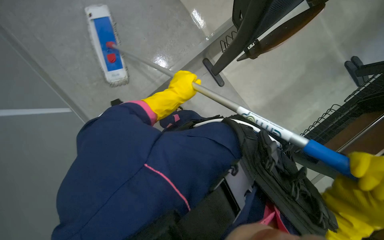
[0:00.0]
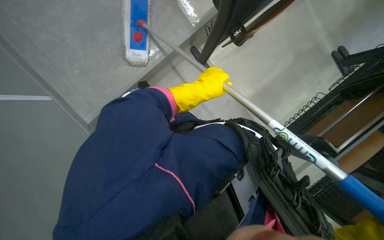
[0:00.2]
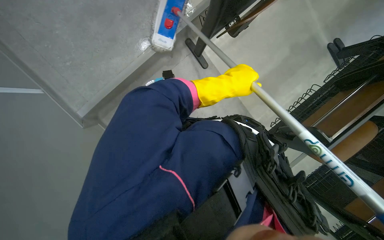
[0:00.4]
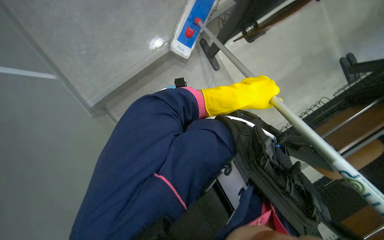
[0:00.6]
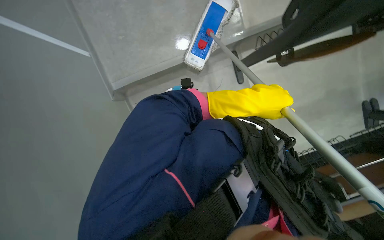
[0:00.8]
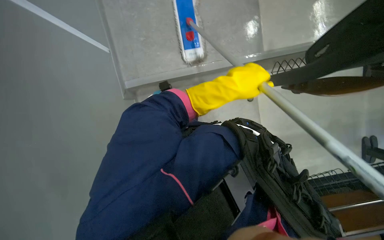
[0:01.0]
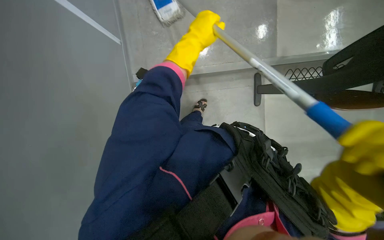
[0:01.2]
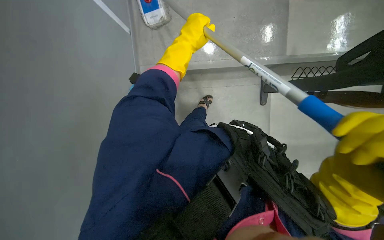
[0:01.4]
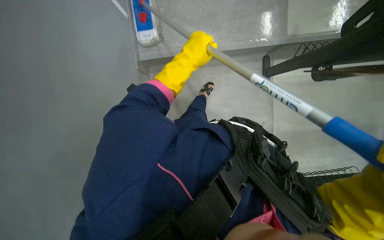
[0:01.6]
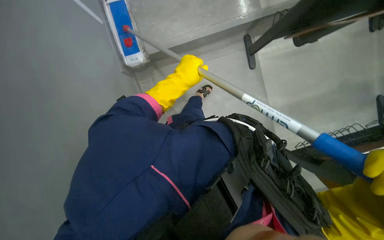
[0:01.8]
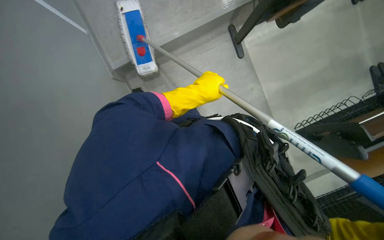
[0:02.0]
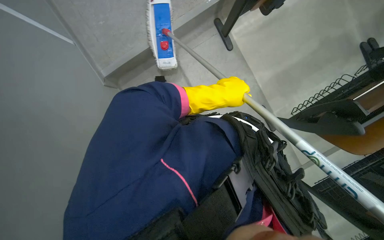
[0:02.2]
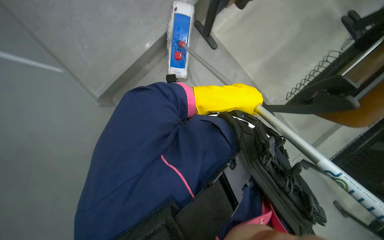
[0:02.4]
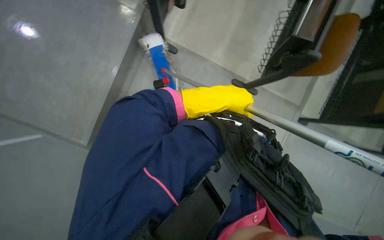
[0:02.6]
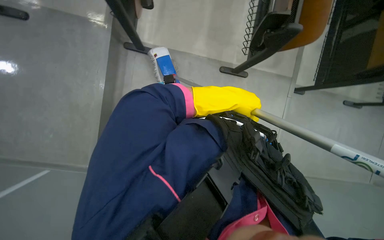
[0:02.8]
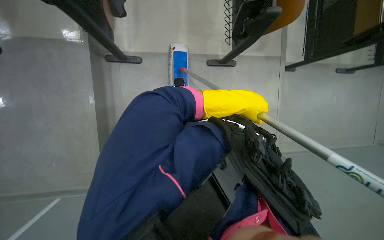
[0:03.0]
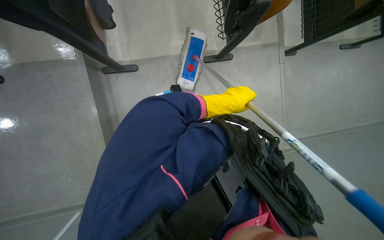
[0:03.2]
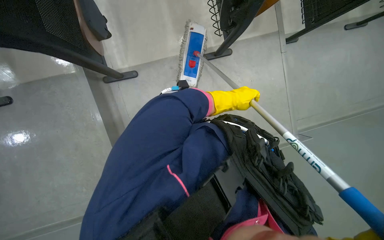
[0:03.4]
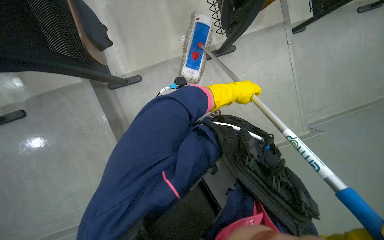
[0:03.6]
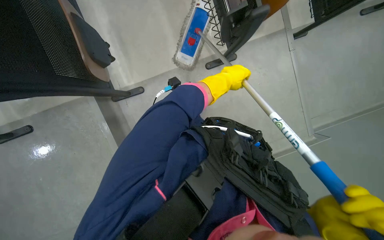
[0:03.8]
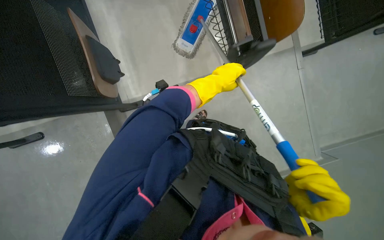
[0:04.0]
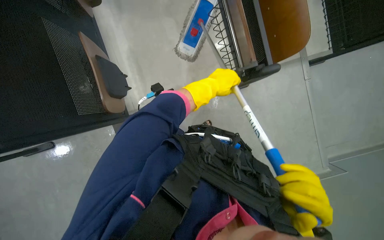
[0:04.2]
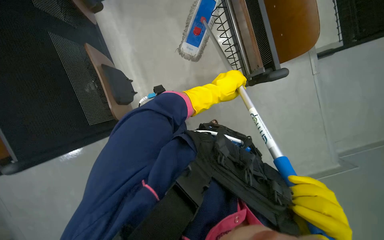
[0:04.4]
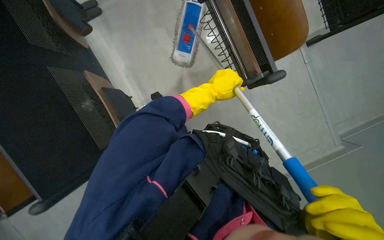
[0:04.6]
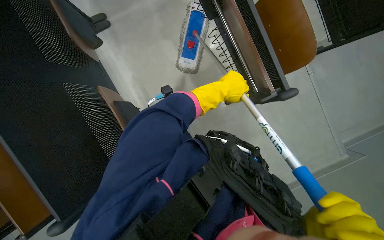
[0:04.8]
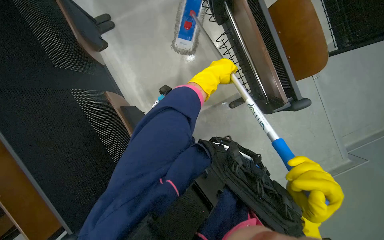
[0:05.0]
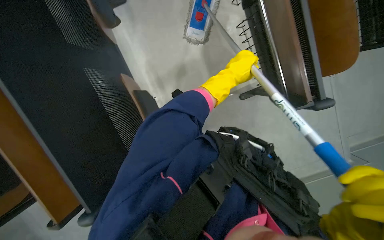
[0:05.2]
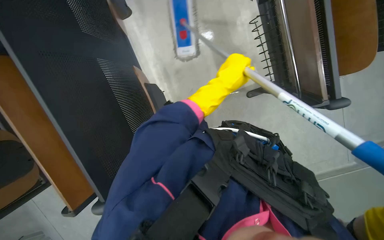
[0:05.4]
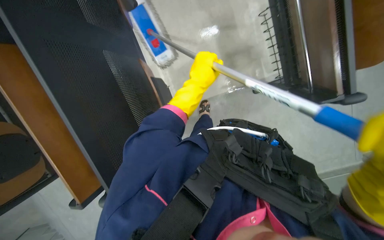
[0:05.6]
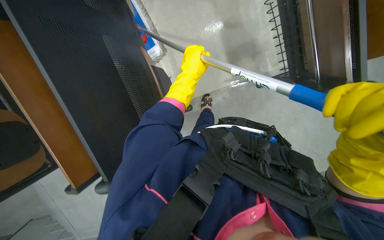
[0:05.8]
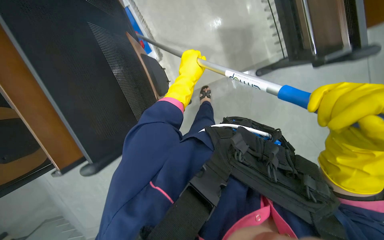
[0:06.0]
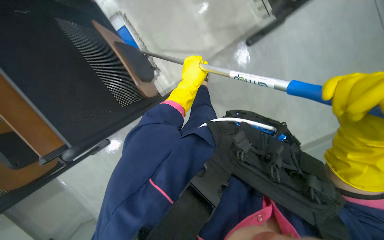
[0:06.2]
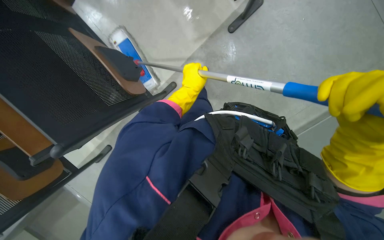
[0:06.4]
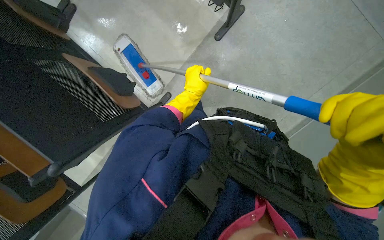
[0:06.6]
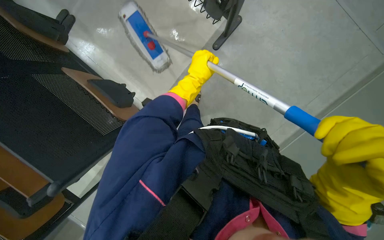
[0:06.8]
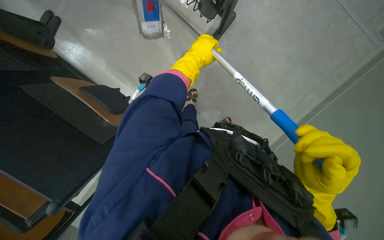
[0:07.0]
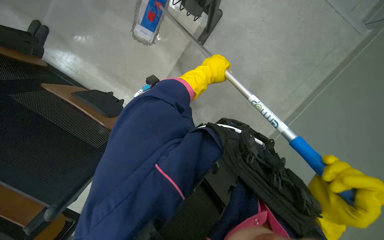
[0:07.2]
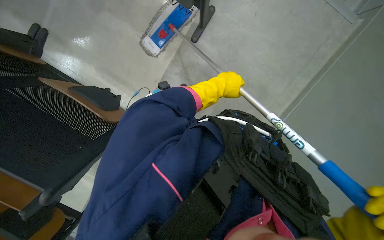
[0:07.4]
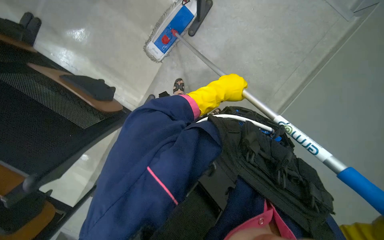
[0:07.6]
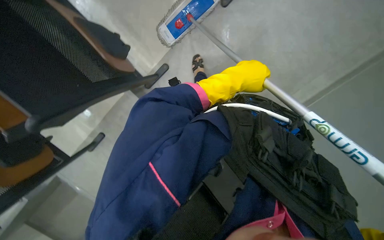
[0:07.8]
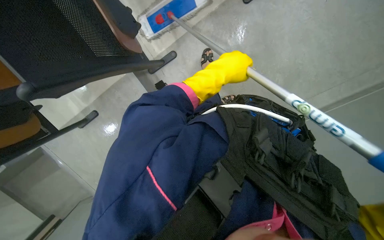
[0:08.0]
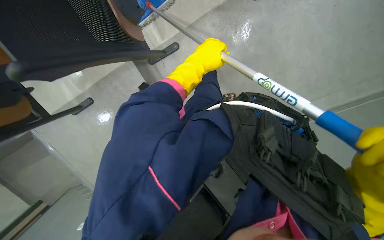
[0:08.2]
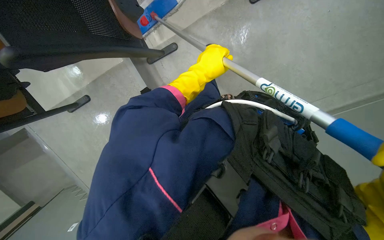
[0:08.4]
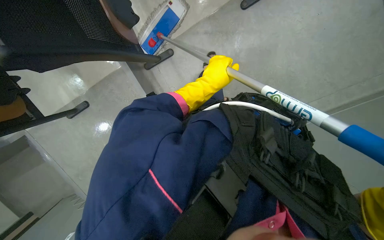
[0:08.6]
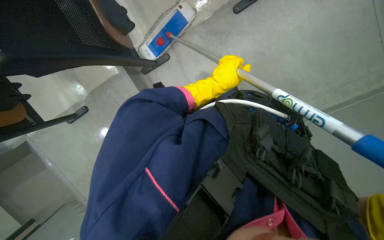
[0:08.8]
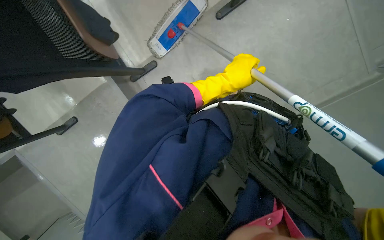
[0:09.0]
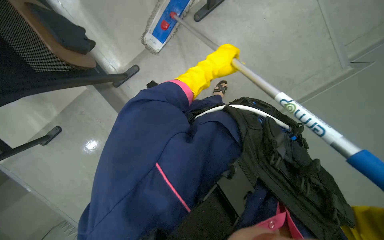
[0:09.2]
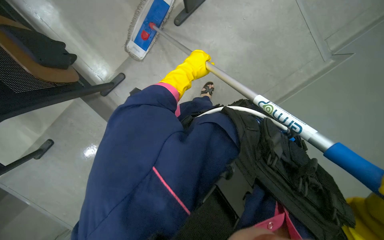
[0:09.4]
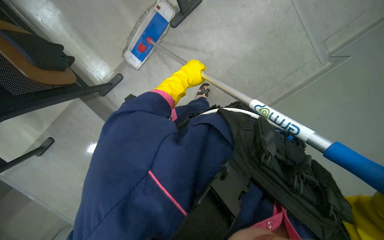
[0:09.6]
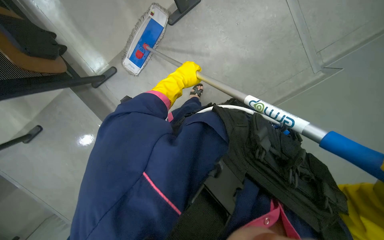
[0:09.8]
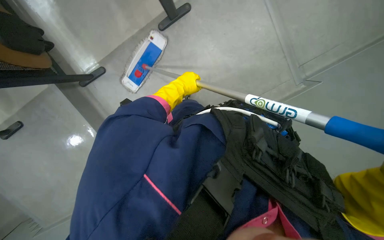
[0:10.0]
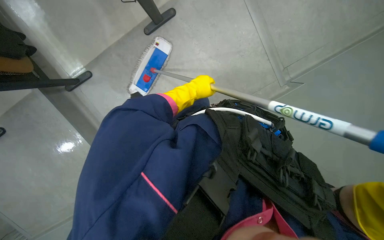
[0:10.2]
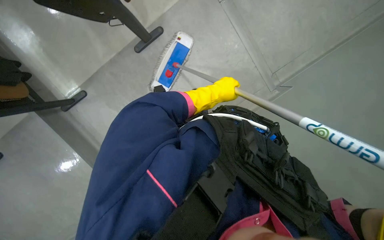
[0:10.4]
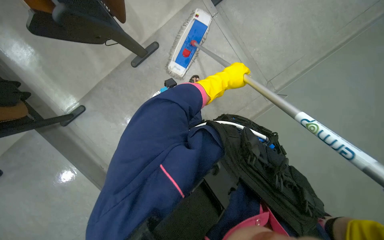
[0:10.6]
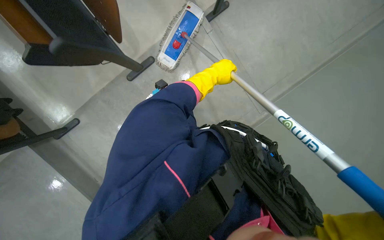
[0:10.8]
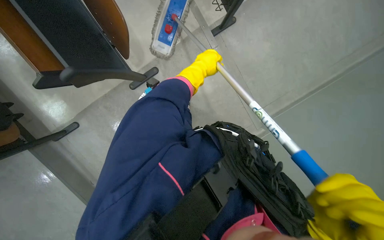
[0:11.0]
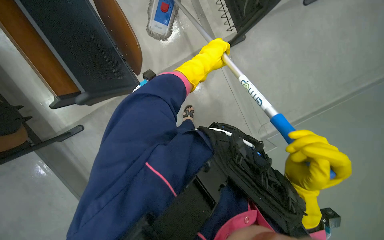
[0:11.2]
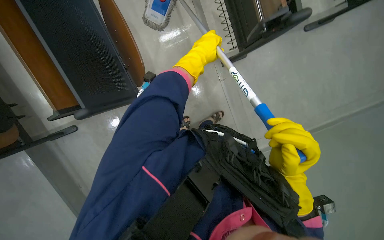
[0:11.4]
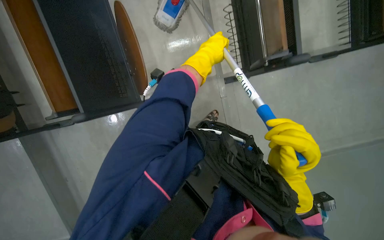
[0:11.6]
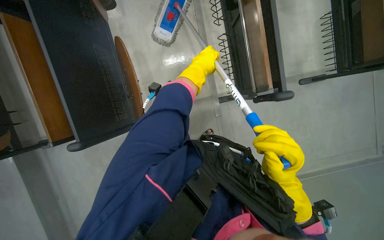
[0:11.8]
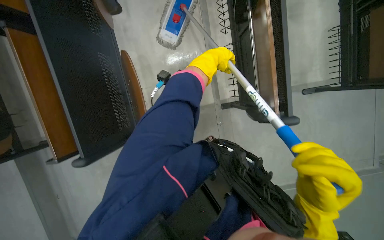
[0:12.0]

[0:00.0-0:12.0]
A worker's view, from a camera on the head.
Job: mopping floor.
The whole recording: Mopping classroom floor. The worker mops the classroom floor, moving around chairs and tables and washes cloth.
0:00.0 to 0:01.6: The left hand travels to the right and back again, roughly 10 cm each way.
0:01.6 to 0:03.0: Everything in view rotates approximately 75 degrees counterclockwise.
0:03.0 to 0:04.4: The camera sweeps to the left, by approximately 15 degrees.
0:09.0 to 0:10.4: The left hand moves approximately 10 cm to the left and comes back.
0:10.4 to 0:12.0: The left hand shifts some 25 cm up the picture.

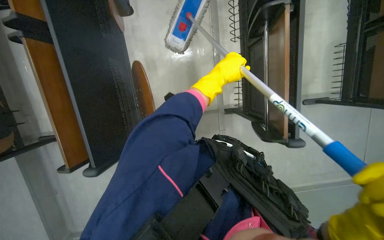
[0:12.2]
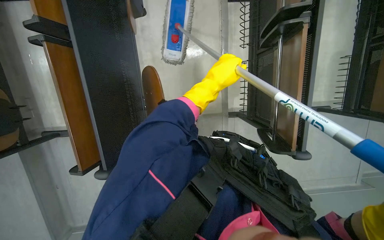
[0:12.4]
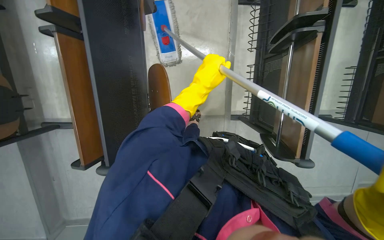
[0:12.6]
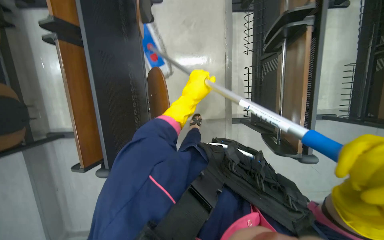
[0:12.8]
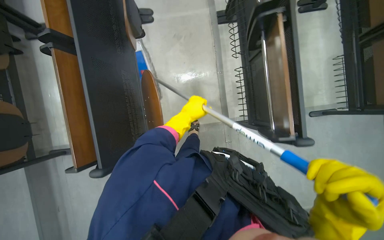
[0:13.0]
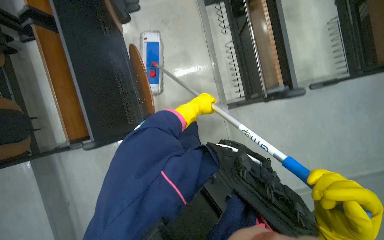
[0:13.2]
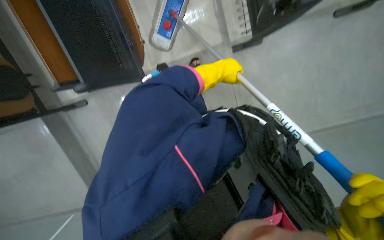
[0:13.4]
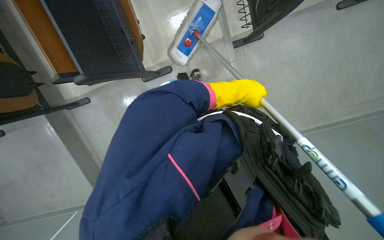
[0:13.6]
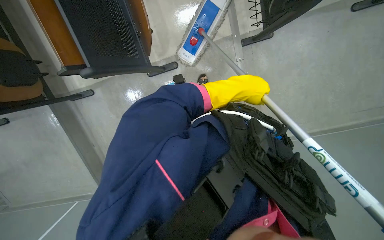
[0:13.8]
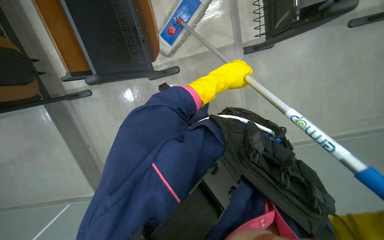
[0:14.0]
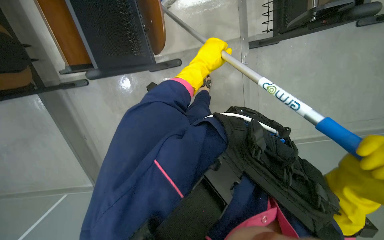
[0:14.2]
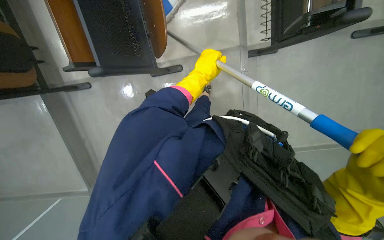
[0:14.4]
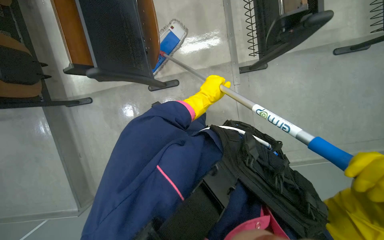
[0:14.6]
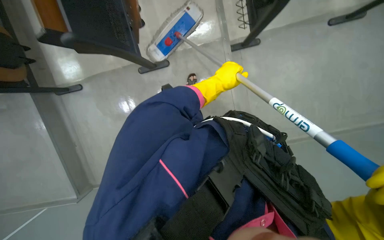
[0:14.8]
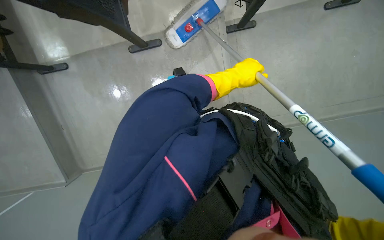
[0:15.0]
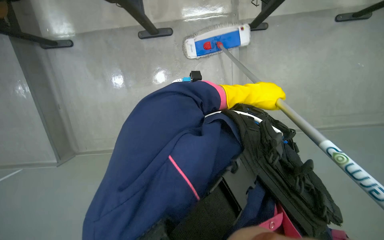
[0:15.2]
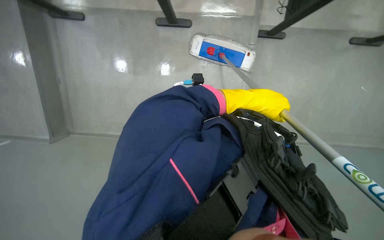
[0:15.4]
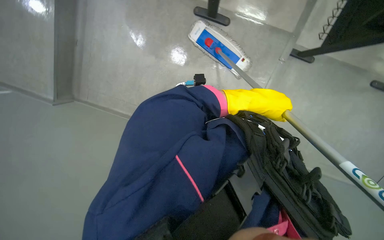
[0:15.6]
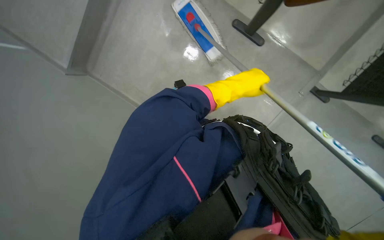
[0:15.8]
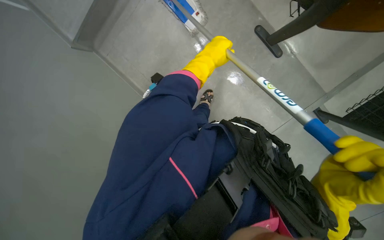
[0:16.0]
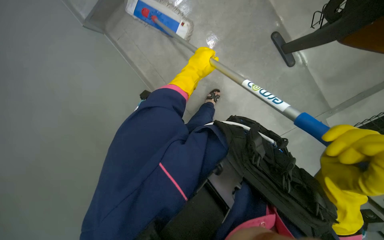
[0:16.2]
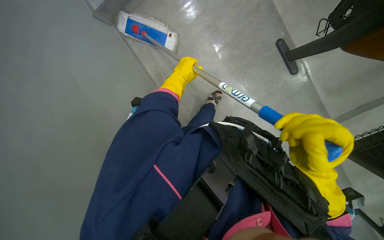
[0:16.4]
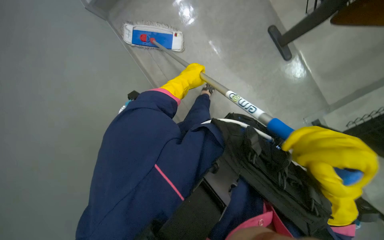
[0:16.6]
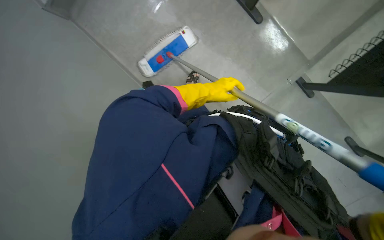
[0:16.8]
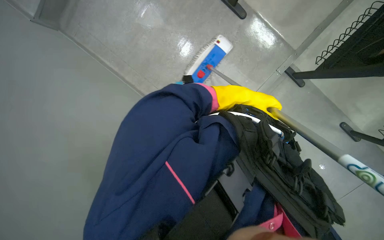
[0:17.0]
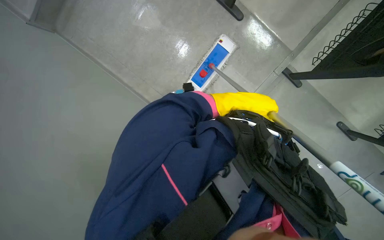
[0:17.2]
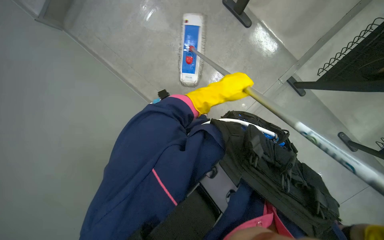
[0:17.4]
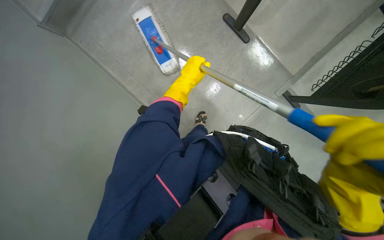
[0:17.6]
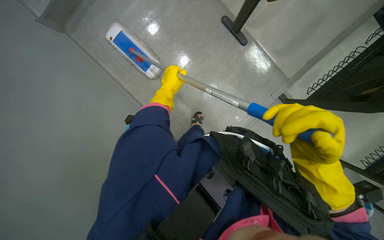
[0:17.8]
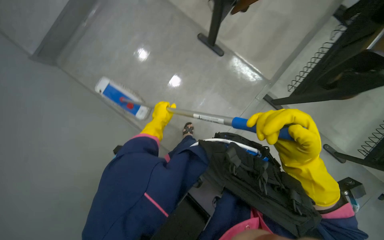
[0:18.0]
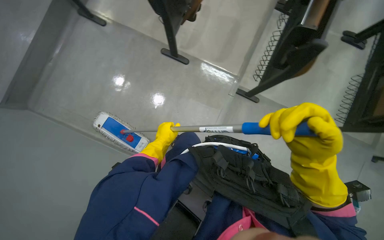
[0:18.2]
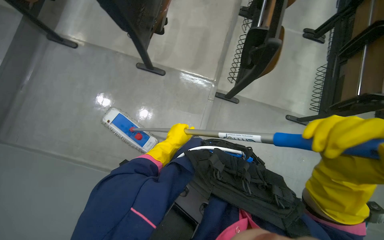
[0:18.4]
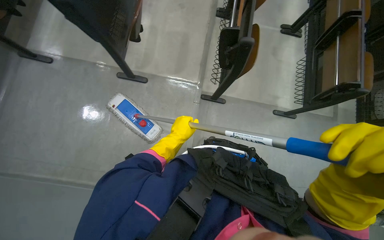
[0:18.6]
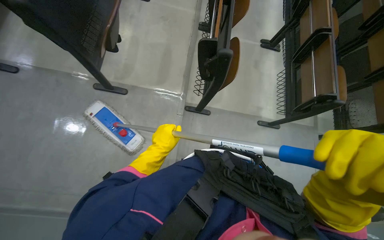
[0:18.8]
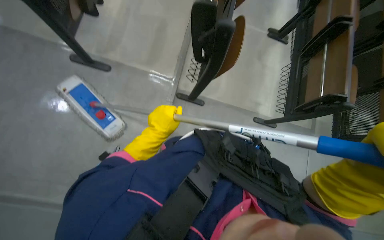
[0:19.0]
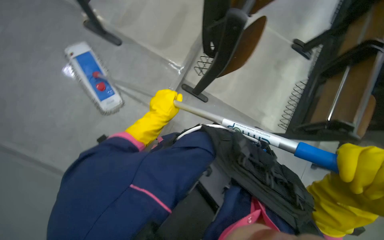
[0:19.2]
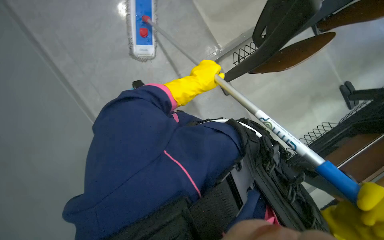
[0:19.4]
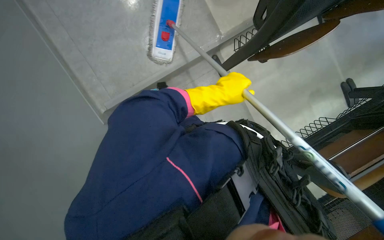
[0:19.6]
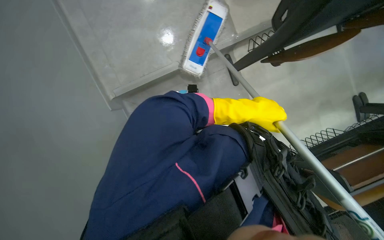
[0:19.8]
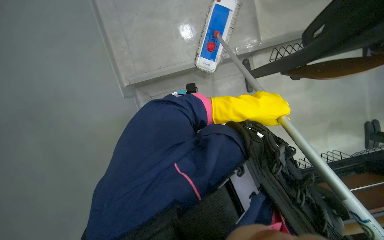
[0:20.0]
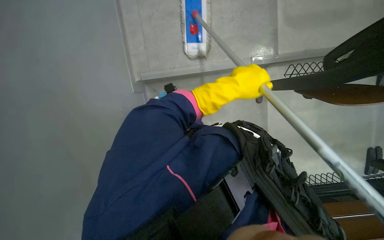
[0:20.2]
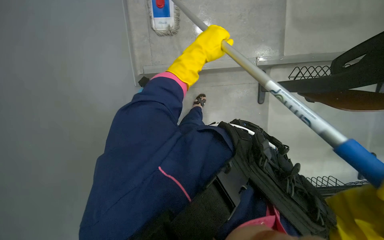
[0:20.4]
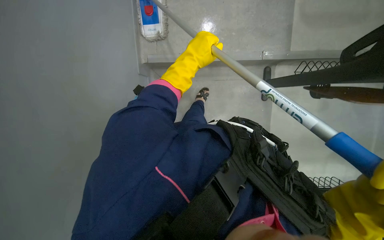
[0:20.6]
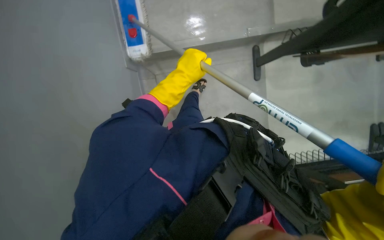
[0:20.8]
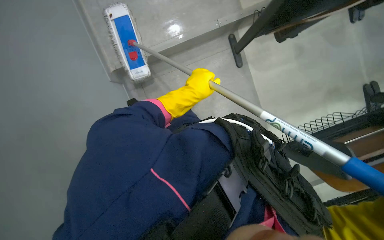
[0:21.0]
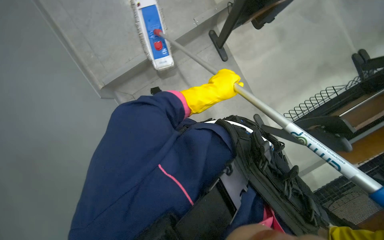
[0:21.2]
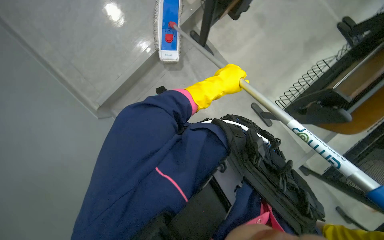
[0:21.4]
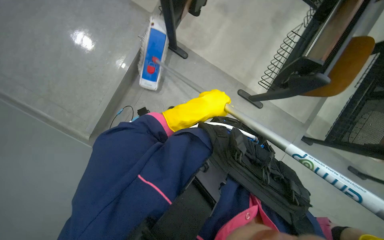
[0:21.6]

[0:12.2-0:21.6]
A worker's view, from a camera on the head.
Job: mopping floor.
The whole recording: Mopping classroom floor. The worker mops the classroom floor, moving around chairs and tables and washes cloth.
0:12.2 to 0:13.8: The left hand goes to the left and returns, approximately 10 cm each way.
